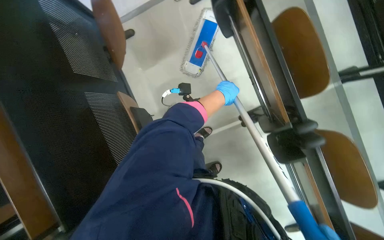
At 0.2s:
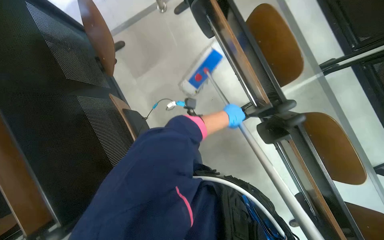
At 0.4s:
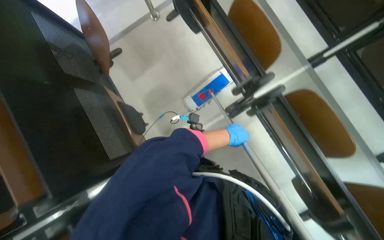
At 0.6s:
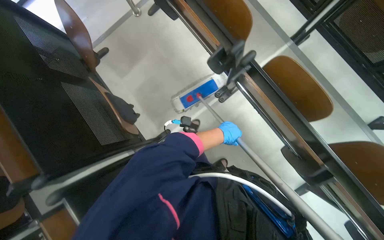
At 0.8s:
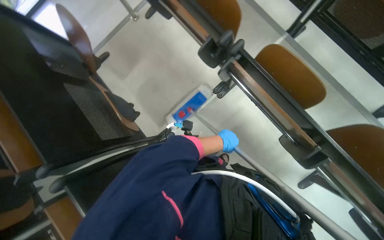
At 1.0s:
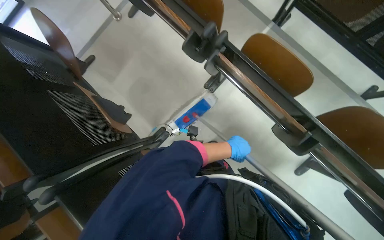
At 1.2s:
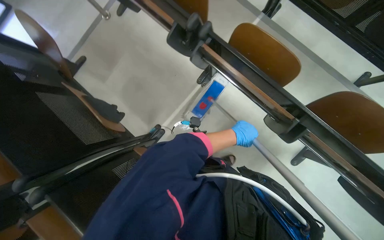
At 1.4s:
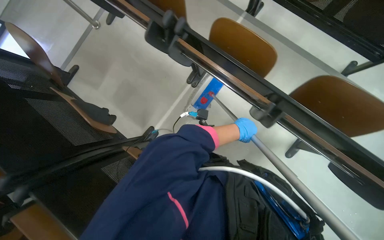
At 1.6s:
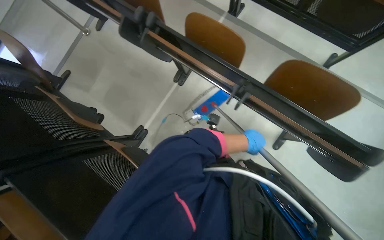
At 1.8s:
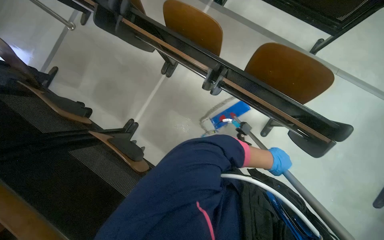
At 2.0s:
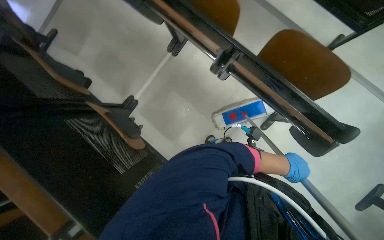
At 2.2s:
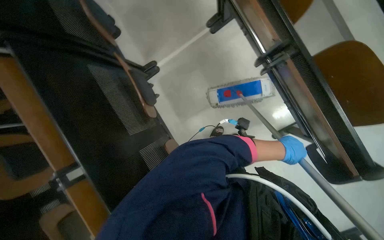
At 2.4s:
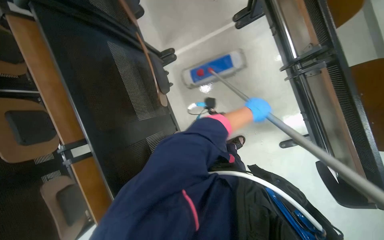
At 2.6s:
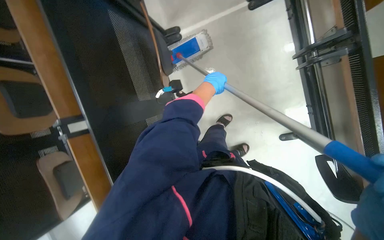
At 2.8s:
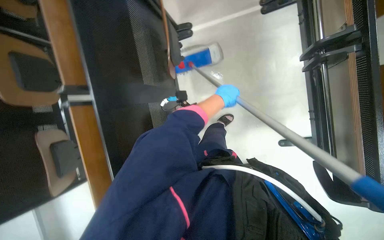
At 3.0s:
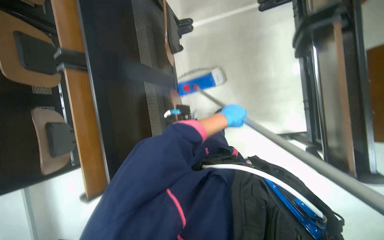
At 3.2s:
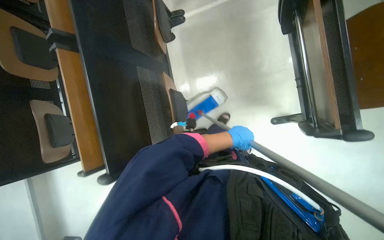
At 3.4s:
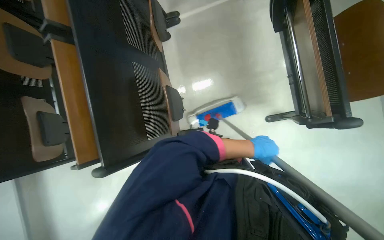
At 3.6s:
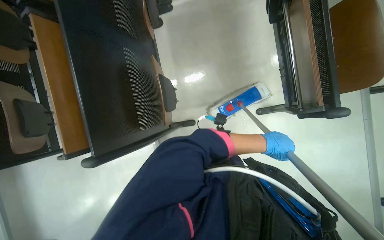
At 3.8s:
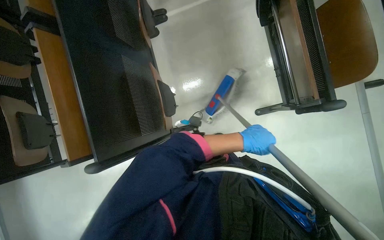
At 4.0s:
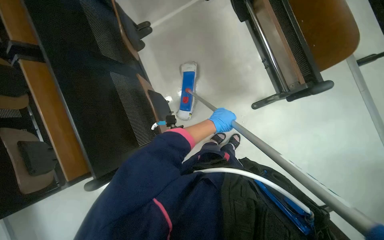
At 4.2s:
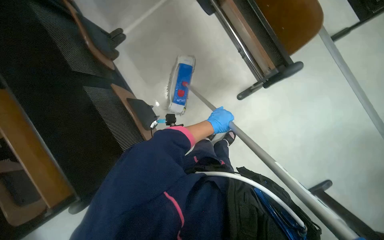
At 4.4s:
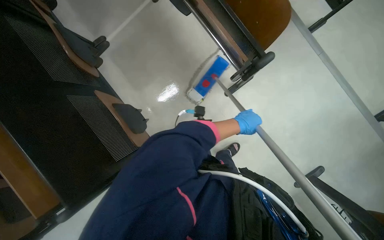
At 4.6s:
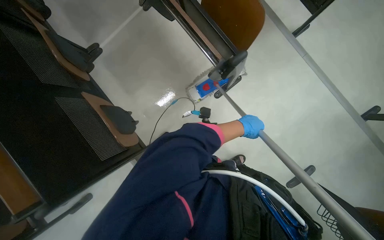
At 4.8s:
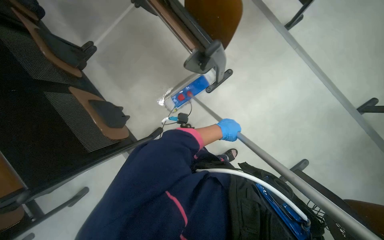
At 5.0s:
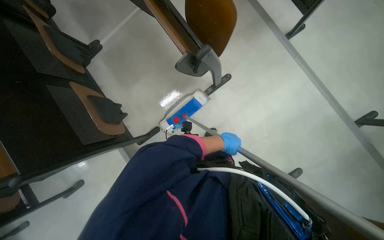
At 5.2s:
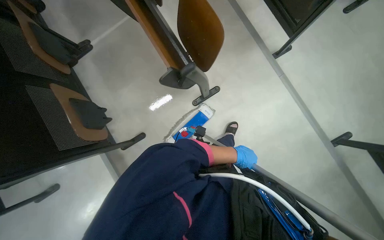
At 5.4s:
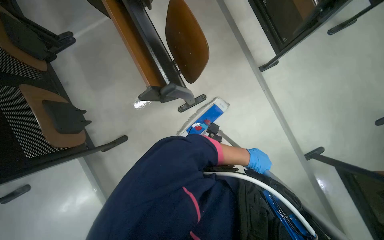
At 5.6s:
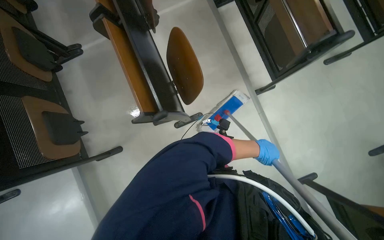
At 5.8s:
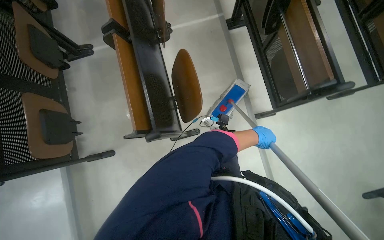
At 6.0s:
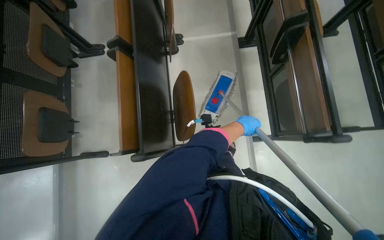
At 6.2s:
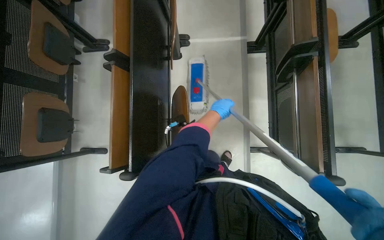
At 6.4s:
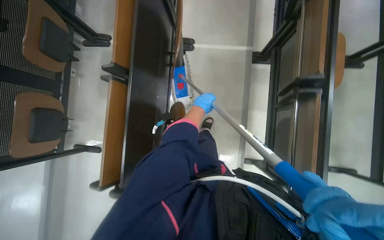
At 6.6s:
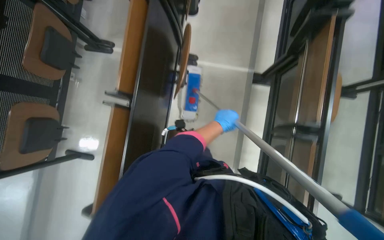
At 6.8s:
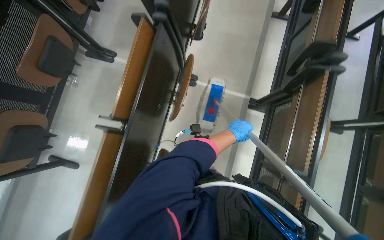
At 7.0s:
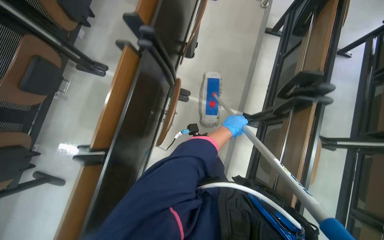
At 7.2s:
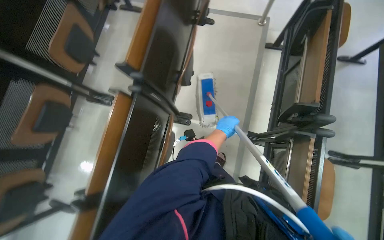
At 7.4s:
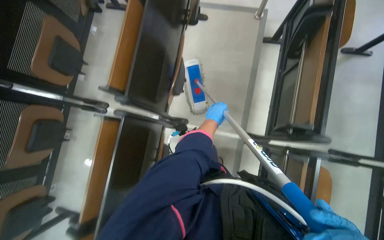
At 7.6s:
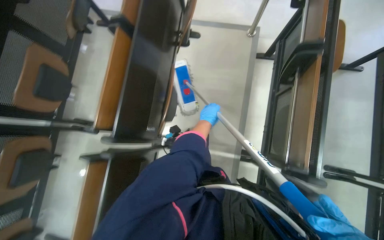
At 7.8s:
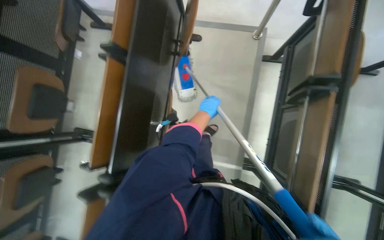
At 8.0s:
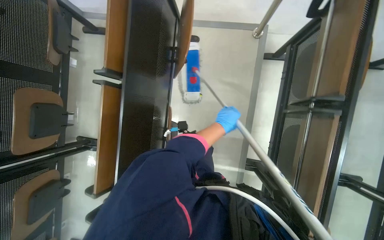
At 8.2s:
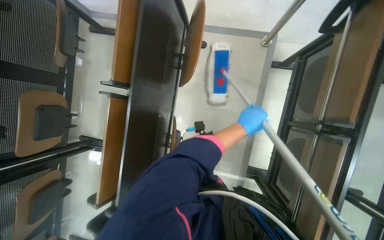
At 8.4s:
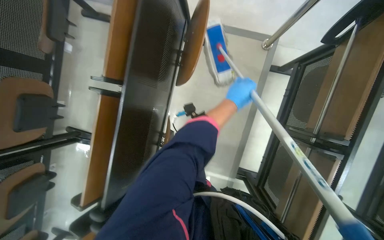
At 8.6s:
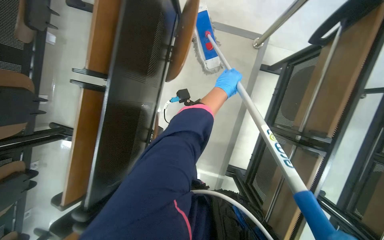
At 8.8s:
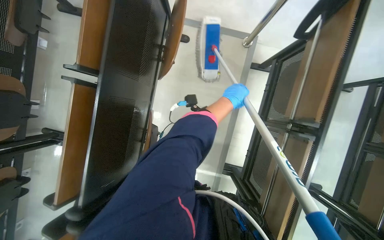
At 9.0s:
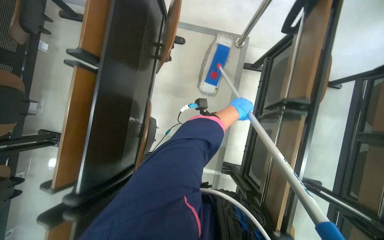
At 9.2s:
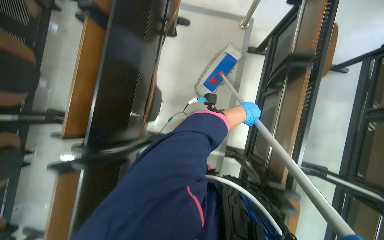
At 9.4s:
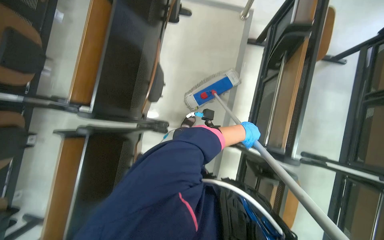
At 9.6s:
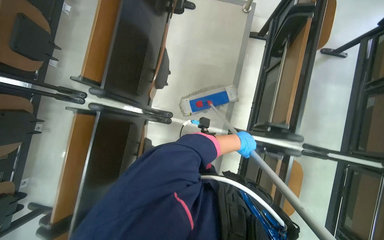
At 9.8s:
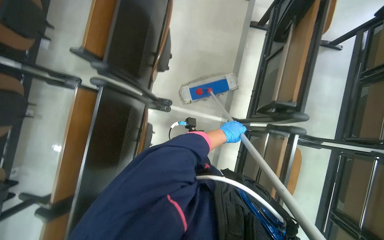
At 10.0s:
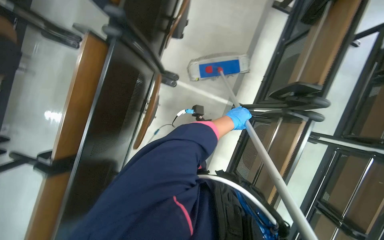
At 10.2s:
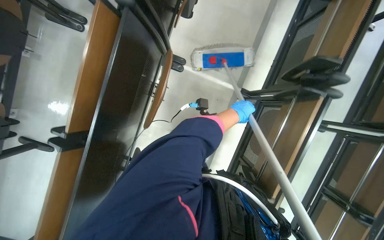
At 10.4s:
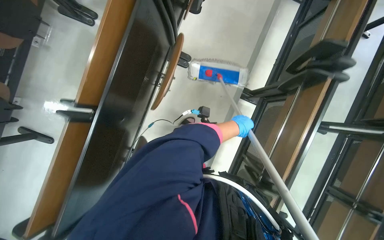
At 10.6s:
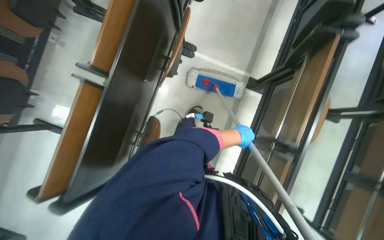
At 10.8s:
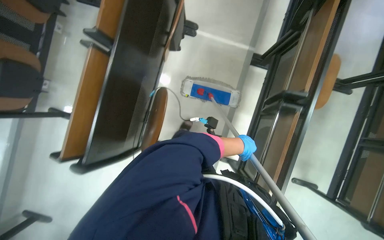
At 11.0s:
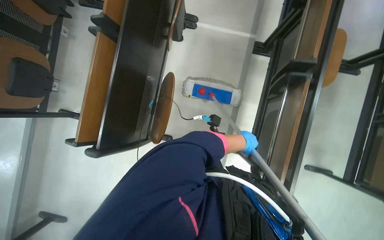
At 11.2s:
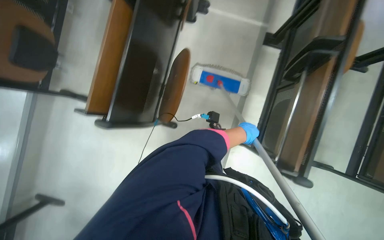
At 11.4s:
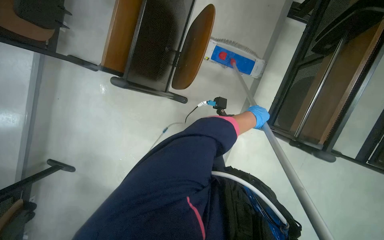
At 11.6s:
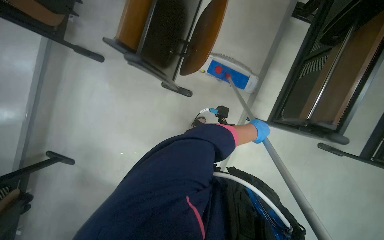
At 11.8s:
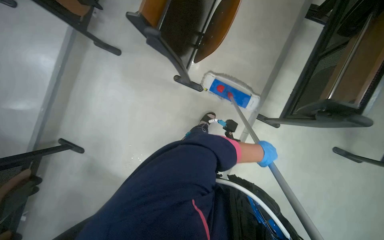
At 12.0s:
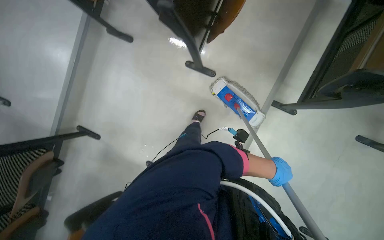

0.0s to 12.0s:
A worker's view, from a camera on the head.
Job: mopping floor.
The whole recording: Mopping auditorium floor. The worker mops the floor in the auditorium.
0.0s to 1.6s: The camera is carried about 80 cm. The view tilts roughly 15 degrees upward. The scene rotates counterclockwise by about 30 degrees.
1.6s to 3.0s: The view tilts roughly 20 degrees downward. The scene turns some 45 degrees clockwise in the picture.
3.0s to 4.4s: Everything in view rotates some 30 degrees counterclockwise.
4.4s to 6.0s: The camera travels approximately 60 cm. The scene turns about 30 degrees clockwise in the picture.
6.0s to 7.6s: The wearer moves roughly 1 m.
7.6s to 9.0s: The left hand is displaced to the right by approximately 20 cm, and moves about 50 cm up the picture and comes back.
9.0s to 10.4s: The wearer moves approximately 90 cm.
10.4s to 12.0s: The camera travels some 1 m.

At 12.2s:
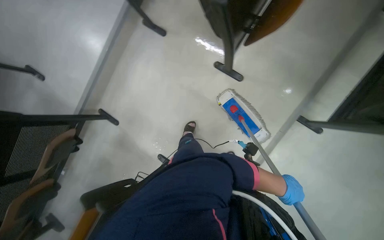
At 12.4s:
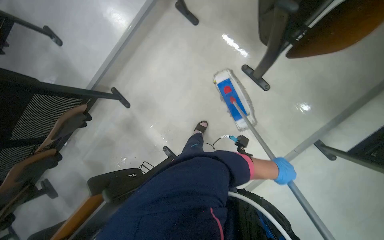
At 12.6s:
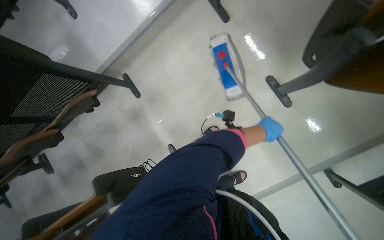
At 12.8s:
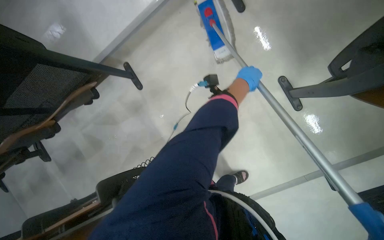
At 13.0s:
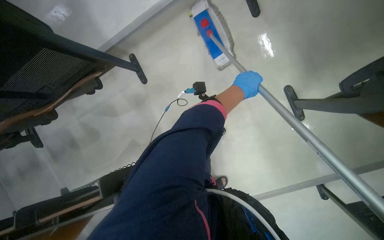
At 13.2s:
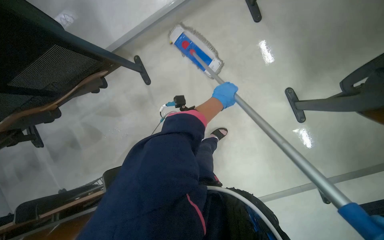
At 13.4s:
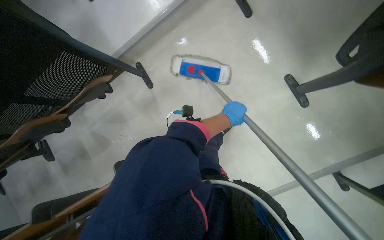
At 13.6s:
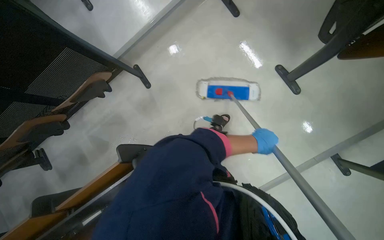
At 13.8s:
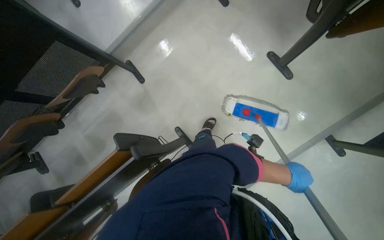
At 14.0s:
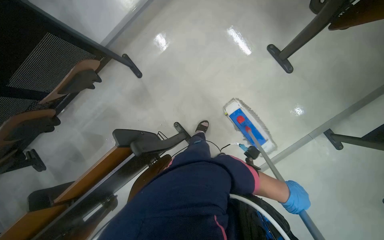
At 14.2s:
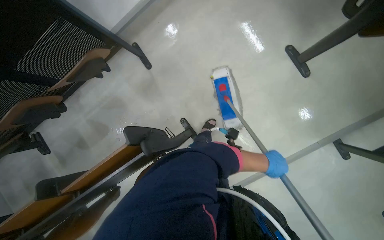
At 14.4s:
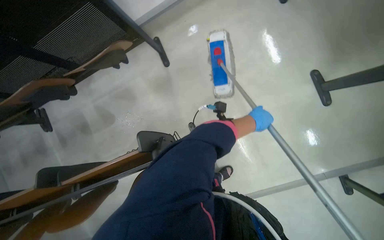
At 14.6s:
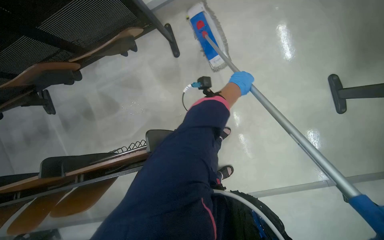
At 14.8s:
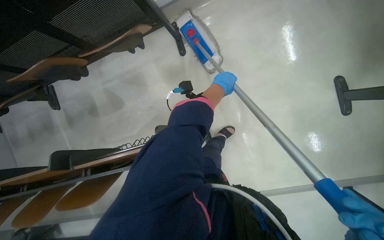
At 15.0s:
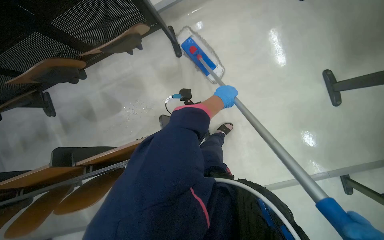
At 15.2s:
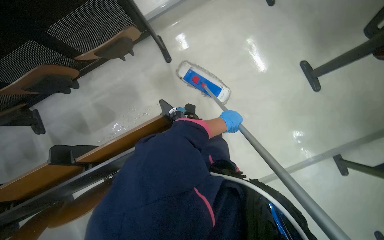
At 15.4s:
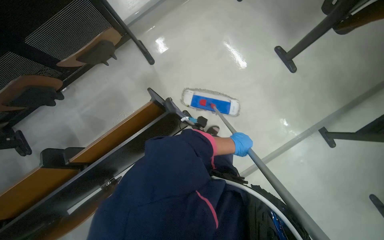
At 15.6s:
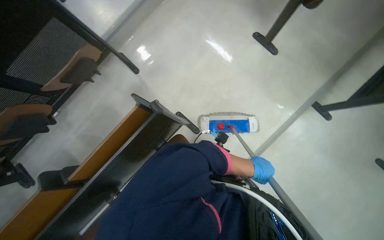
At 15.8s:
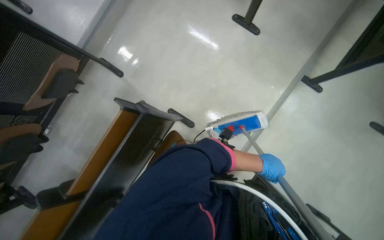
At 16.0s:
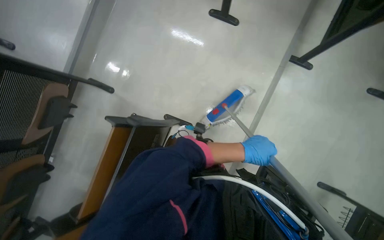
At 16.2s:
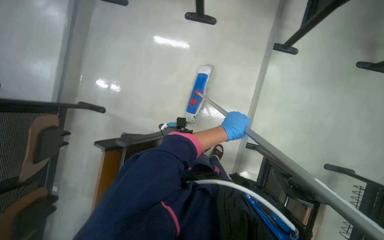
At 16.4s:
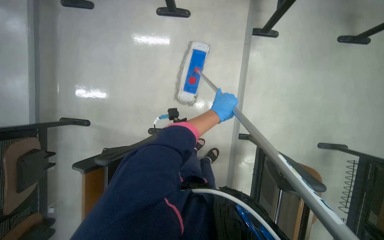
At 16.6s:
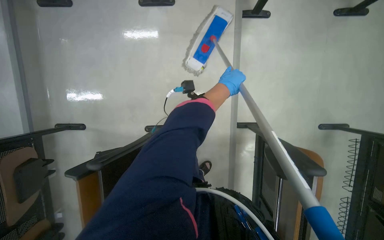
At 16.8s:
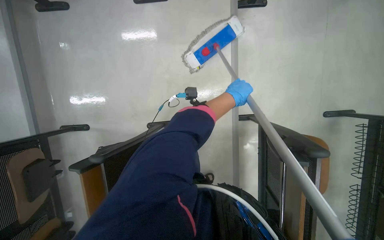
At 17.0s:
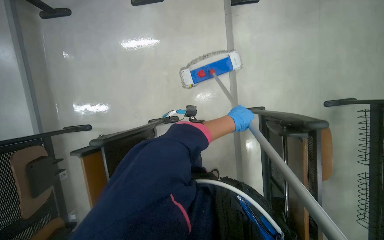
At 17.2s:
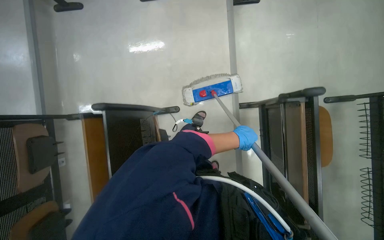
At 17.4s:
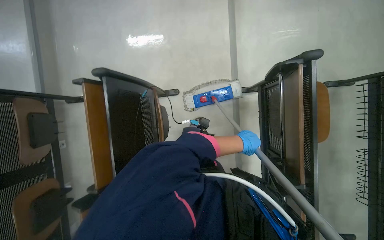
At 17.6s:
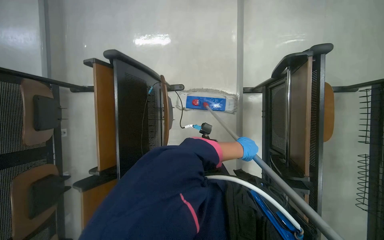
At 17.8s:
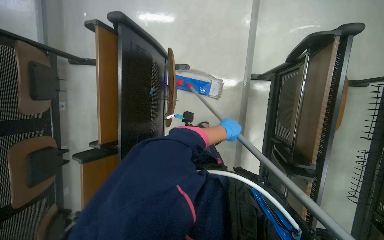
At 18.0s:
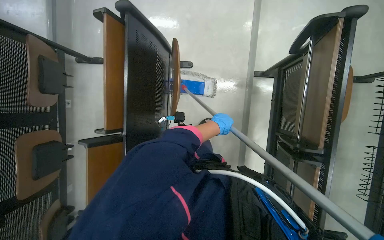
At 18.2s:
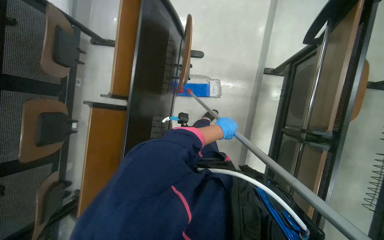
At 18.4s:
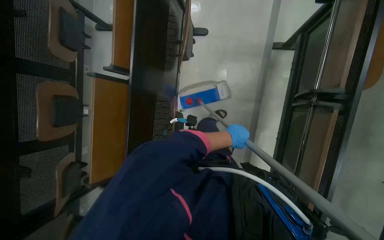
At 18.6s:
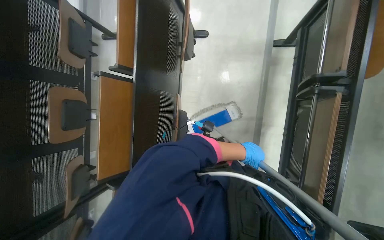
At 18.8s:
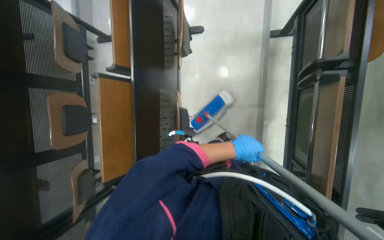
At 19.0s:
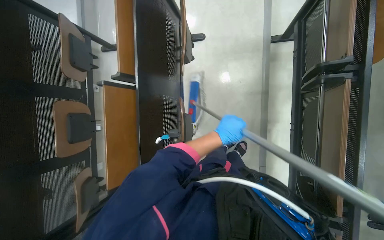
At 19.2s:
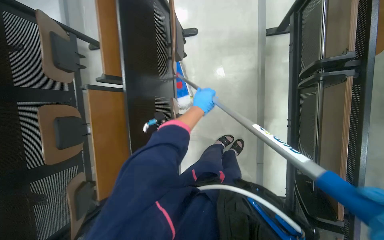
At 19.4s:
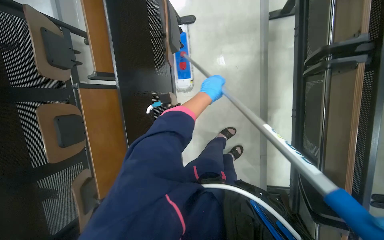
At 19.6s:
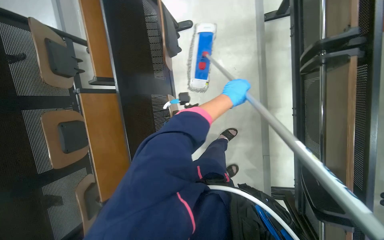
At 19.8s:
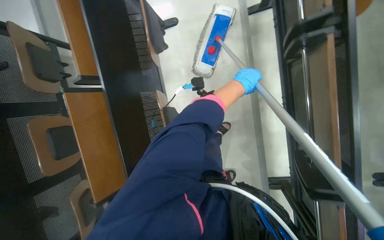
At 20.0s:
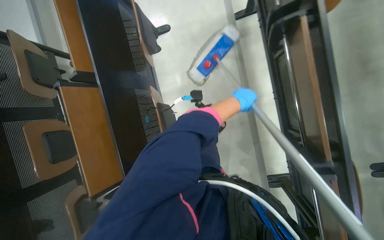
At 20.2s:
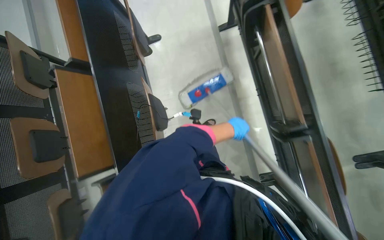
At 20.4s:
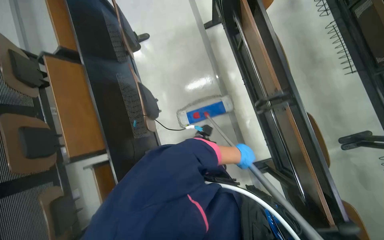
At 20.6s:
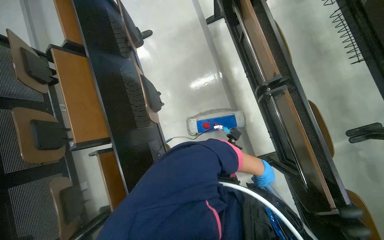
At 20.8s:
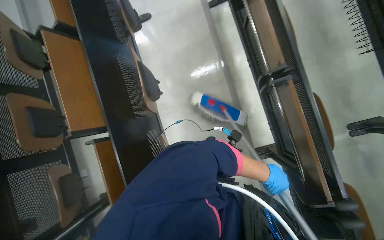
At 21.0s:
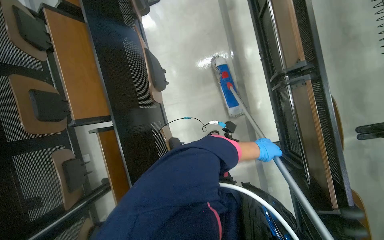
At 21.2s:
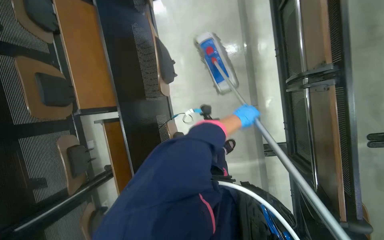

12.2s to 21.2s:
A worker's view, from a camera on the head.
Job: mopping floor.
The whole recording: Mopping auditorium floor. The worker mops the floor in the auditorium.
12.2s to 13.8s: The camera is carried roughly 40 cm.
13.8s to 15.2s: The left hand swings up and down the picture, approximately 35 cm each way, with 2 reversals.
15.2s to 16.6s: The camera is carried approximately 40 cm. Everything in view rotates about 65 degrees counterclockwise.
16.6s to 18.2s: The head travels about 80 cm.
18.2s to 19.8s: The left hand moves to the right, some 15 cm.
19.8s to 21.2s: The left hand is displaced down the picture by some 50 cm.
